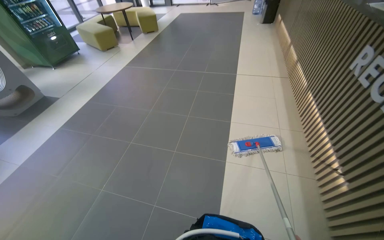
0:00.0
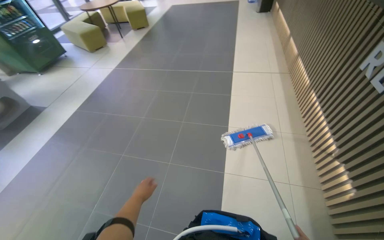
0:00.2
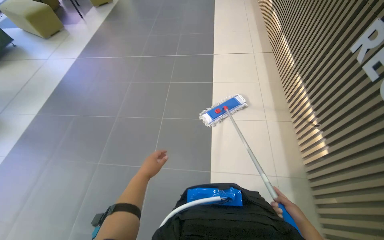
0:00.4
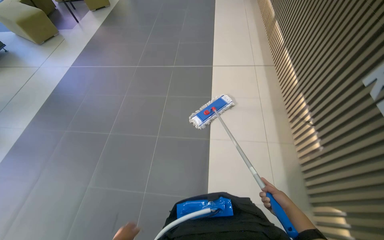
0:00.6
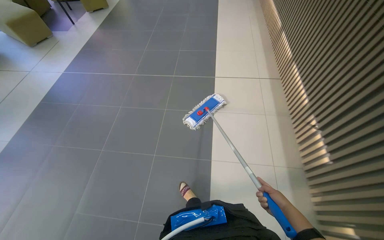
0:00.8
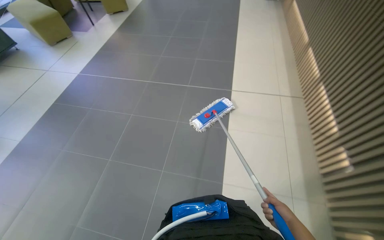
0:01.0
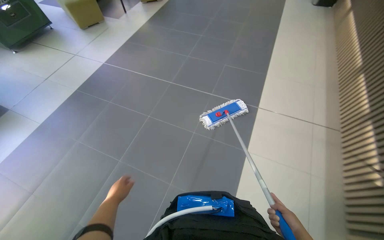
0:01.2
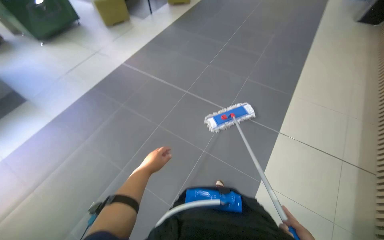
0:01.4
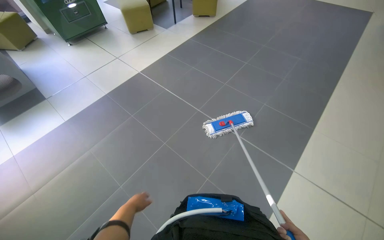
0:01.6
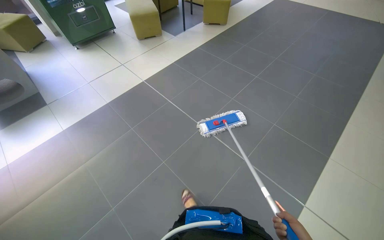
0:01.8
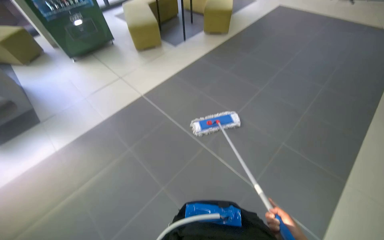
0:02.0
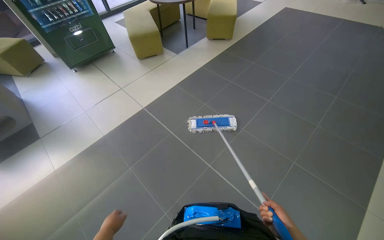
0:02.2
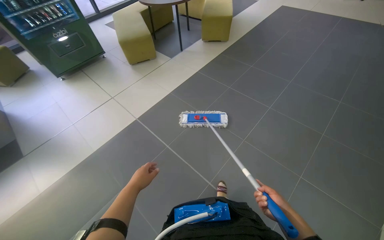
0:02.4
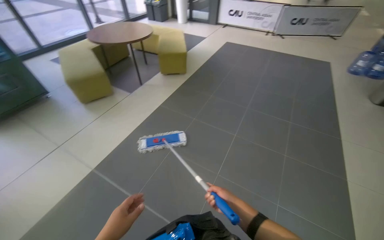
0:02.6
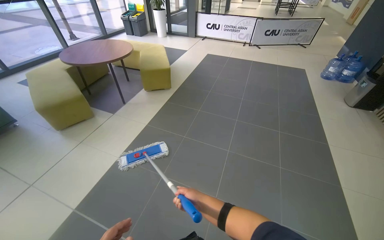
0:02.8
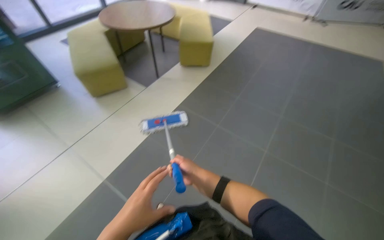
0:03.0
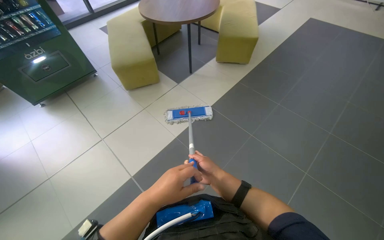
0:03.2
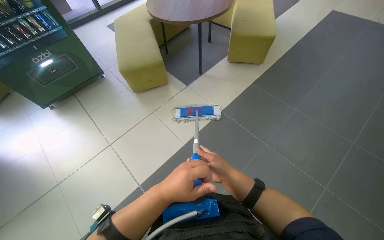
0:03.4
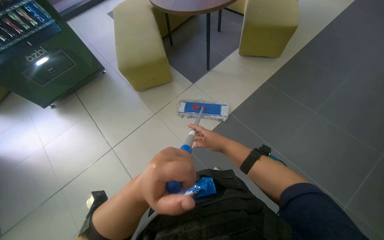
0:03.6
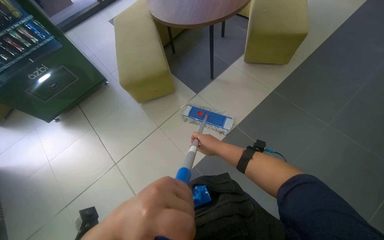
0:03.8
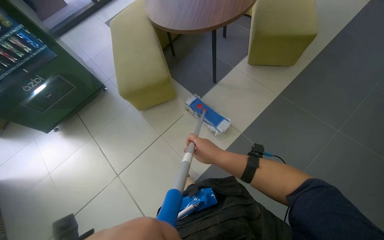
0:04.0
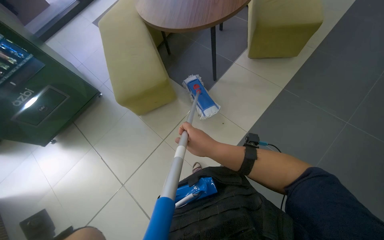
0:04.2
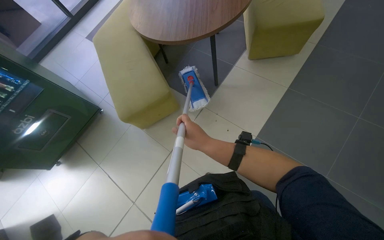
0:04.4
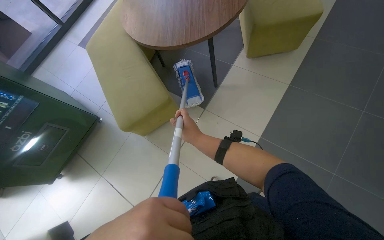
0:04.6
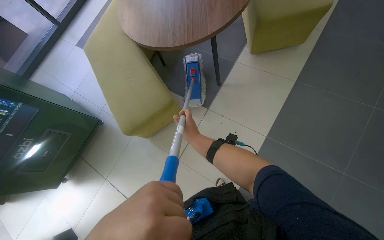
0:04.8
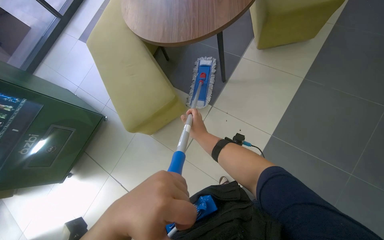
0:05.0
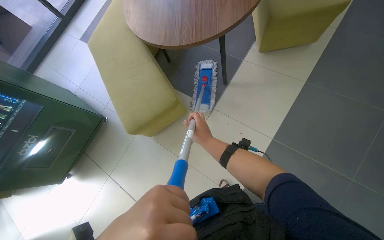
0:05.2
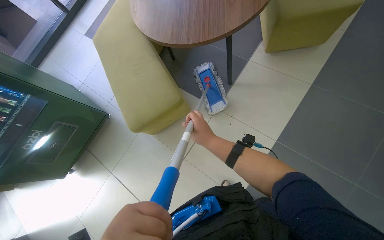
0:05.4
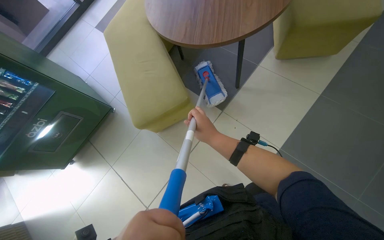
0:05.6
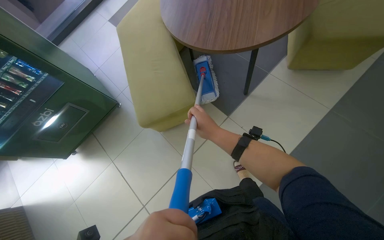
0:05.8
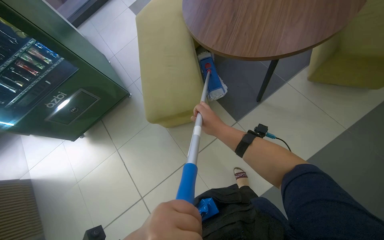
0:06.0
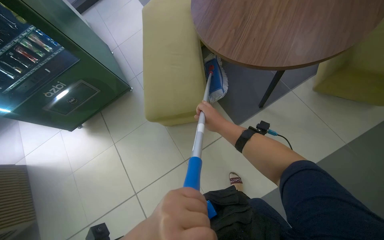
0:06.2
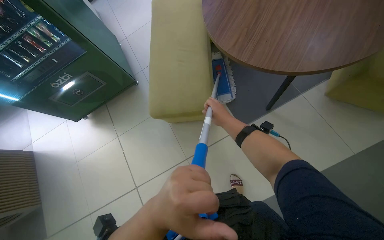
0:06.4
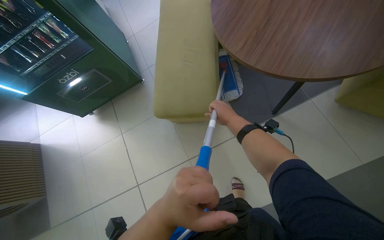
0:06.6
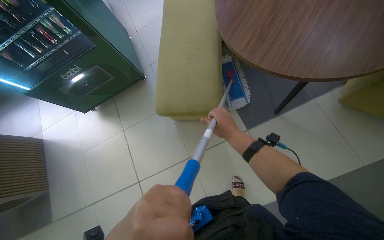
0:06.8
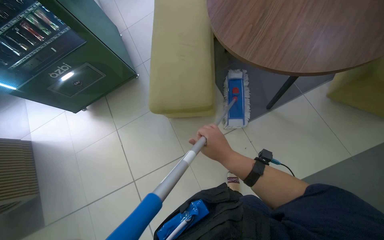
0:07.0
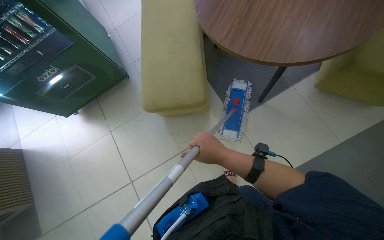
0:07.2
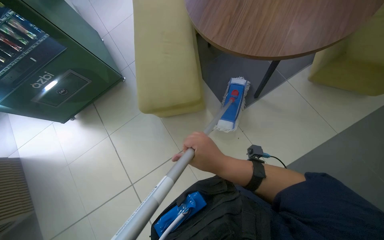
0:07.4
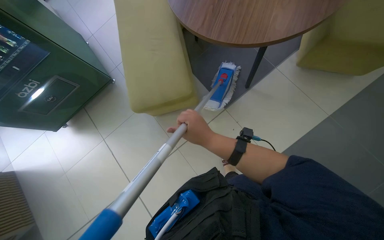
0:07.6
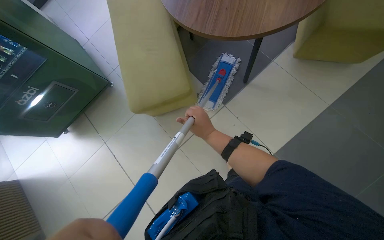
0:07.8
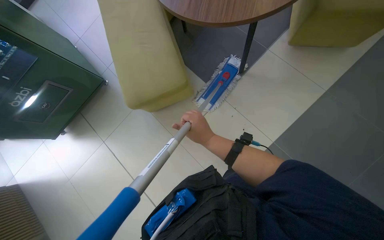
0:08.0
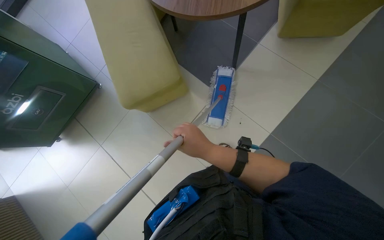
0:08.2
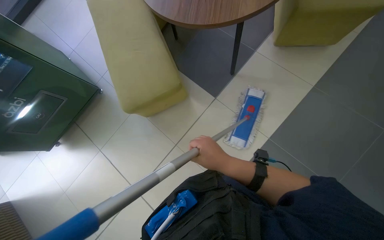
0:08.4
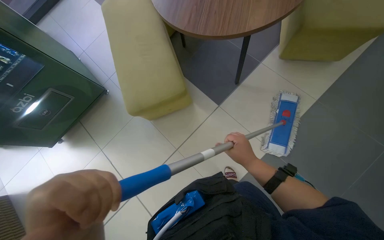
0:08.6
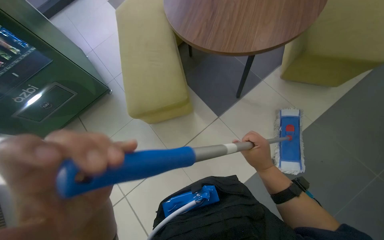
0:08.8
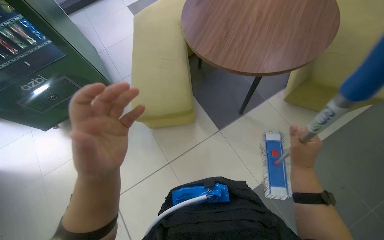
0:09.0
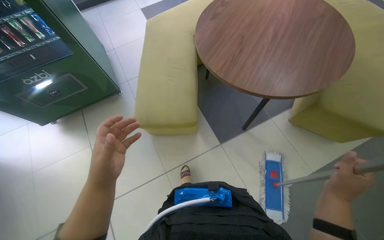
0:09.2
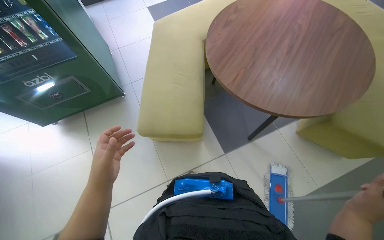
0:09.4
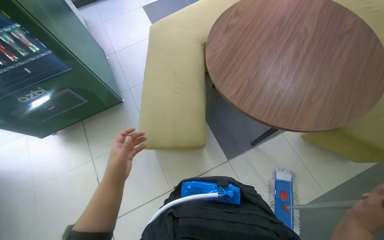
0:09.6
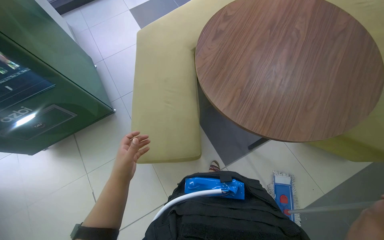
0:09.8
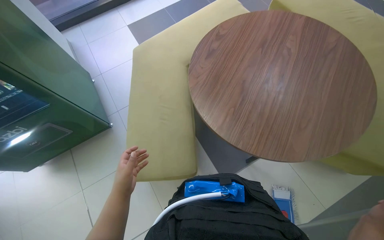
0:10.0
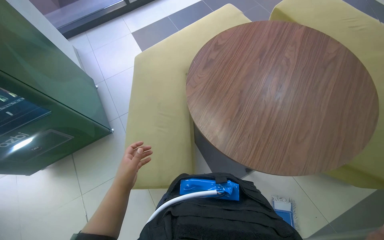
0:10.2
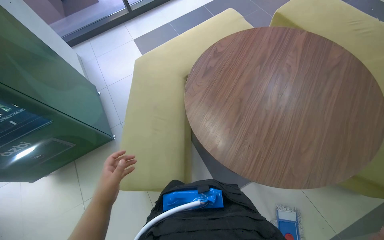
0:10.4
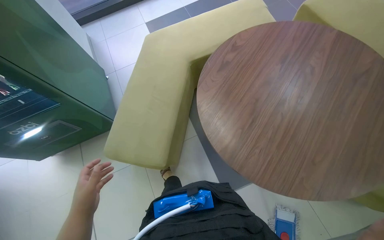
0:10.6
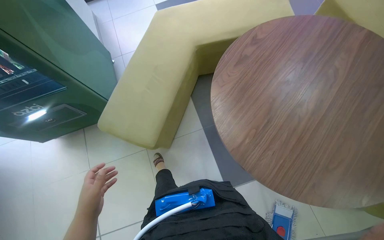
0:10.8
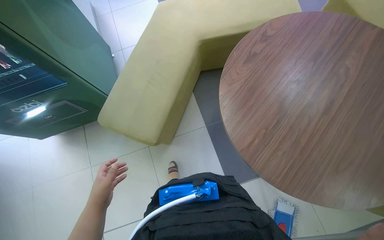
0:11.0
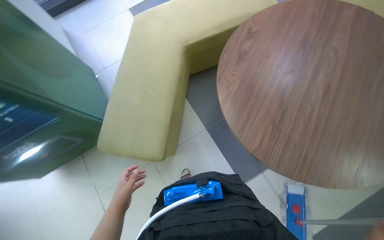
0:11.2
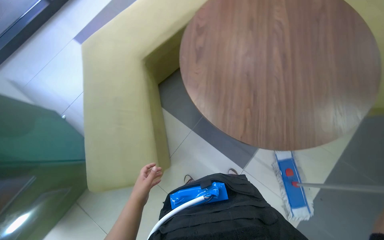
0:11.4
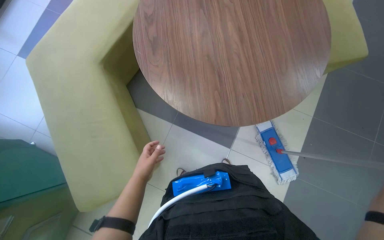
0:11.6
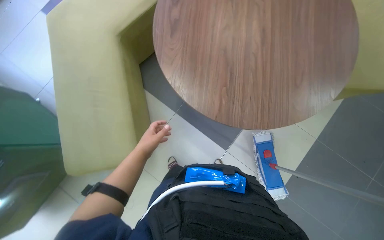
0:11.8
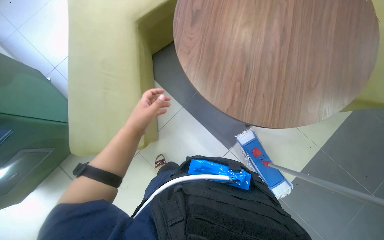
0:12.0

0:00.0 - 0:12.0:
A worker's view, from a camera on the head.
Job: mopping floor.
The whole recording: Mopping office floor. The worker mops the tiled floor in the office area.
0:00.0 - 0:01.6: The wearer moves about 1.5 m. The wearer looks some 15 degrees further downward.
0:03.0 - 0:04.4: The wearer moves about 1 m. The wearer looks roughly 15 degrees further downward.
0:07.6 - 0:09.0: The right hand heads to the right, covering about 20 cm.
0:09.0 - 0:10.4: The camera travels some 50 cm.
0:10.4 - 0:12.0: The wearer looks about 20 degrees further to the right. The view tips downward by about 15 degrees.

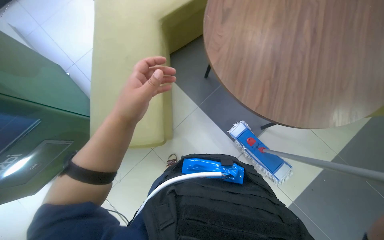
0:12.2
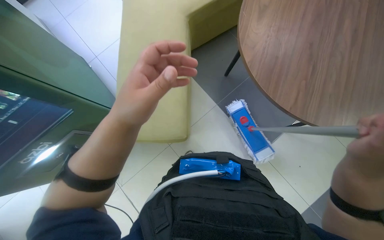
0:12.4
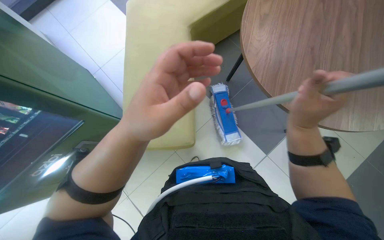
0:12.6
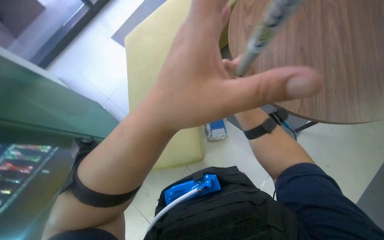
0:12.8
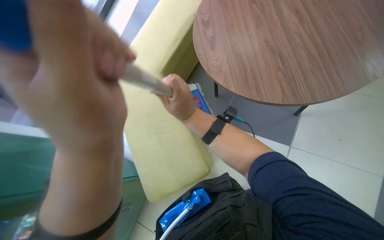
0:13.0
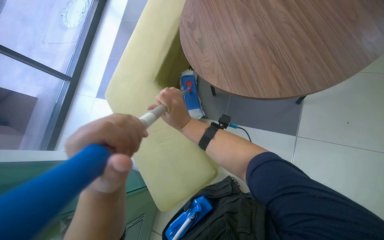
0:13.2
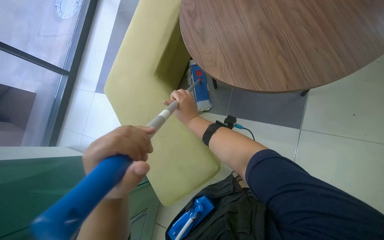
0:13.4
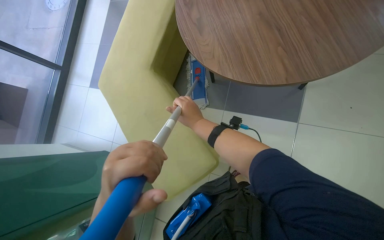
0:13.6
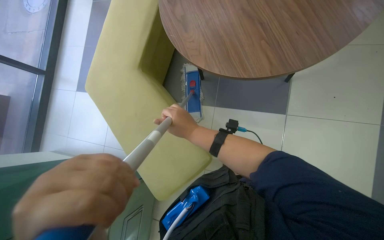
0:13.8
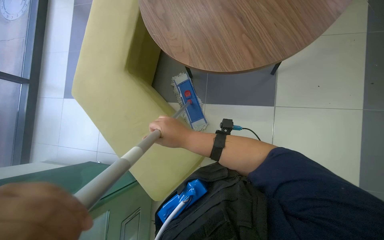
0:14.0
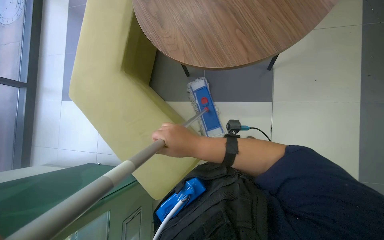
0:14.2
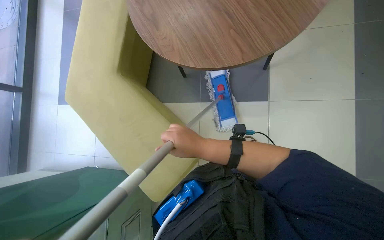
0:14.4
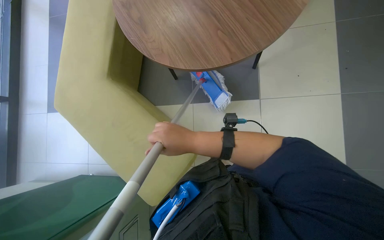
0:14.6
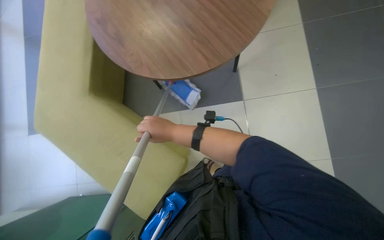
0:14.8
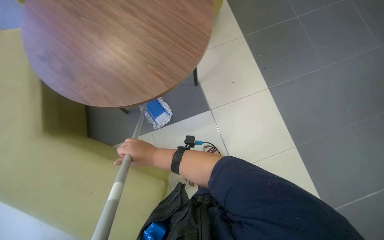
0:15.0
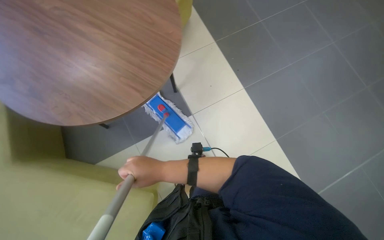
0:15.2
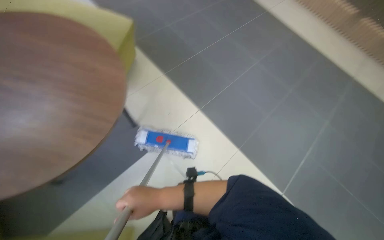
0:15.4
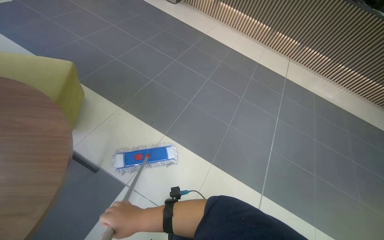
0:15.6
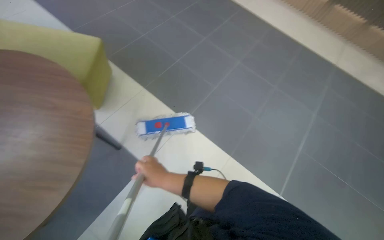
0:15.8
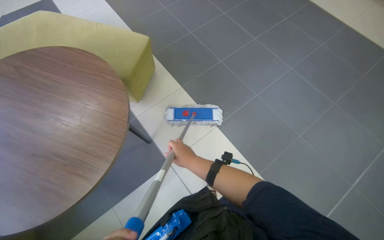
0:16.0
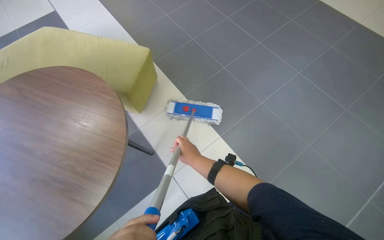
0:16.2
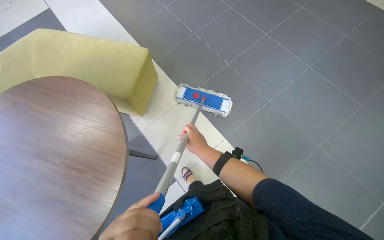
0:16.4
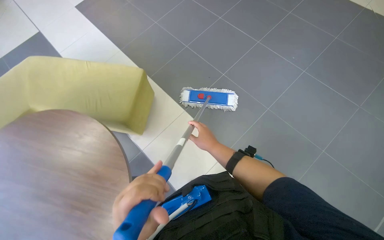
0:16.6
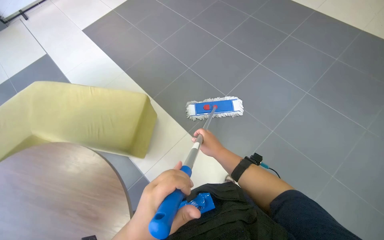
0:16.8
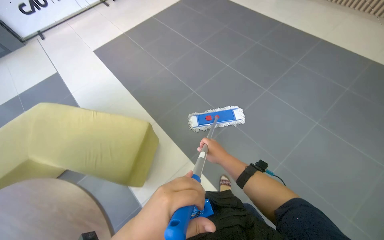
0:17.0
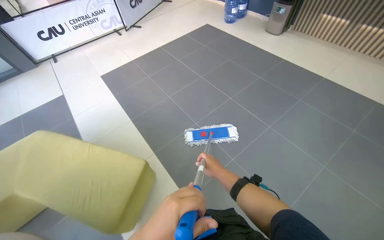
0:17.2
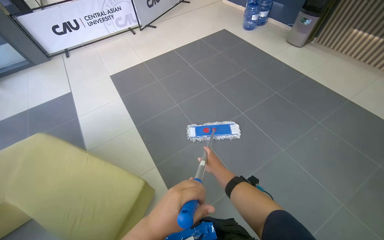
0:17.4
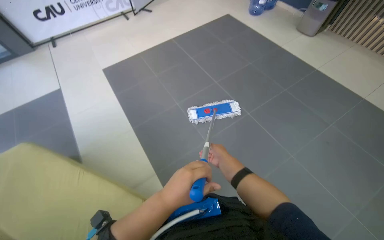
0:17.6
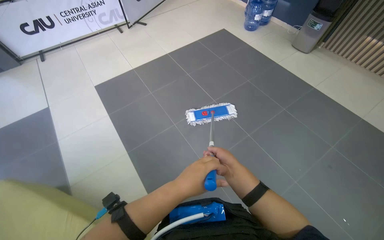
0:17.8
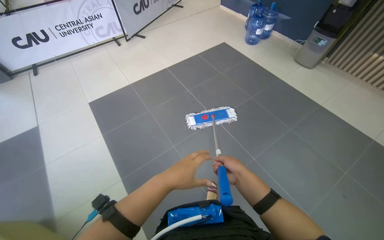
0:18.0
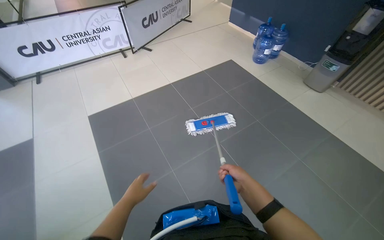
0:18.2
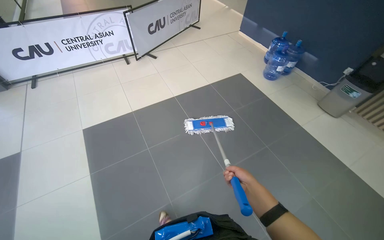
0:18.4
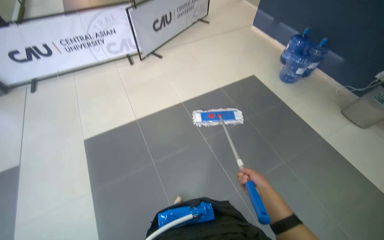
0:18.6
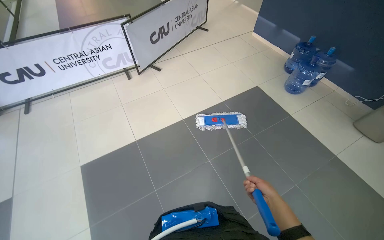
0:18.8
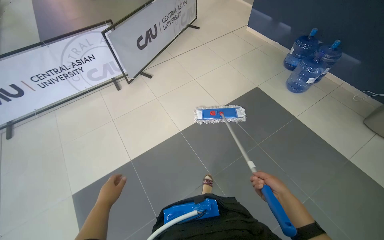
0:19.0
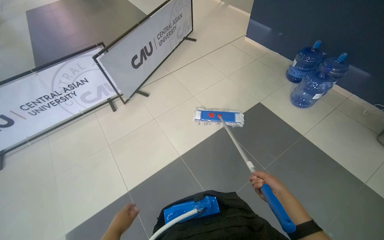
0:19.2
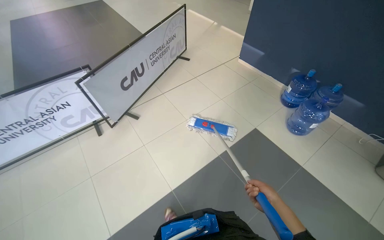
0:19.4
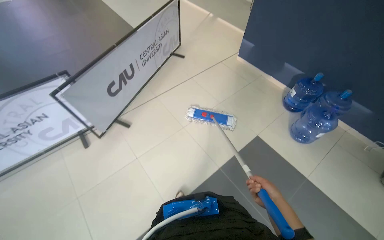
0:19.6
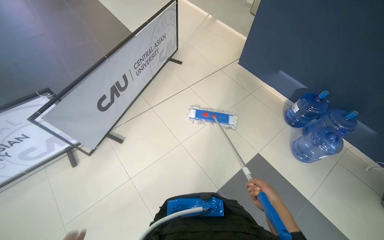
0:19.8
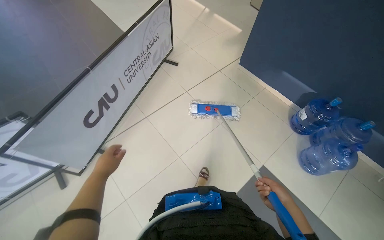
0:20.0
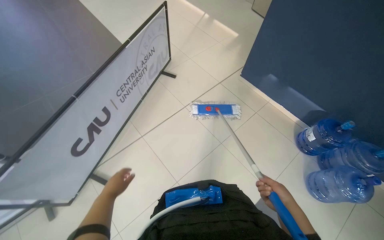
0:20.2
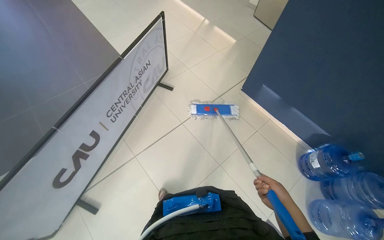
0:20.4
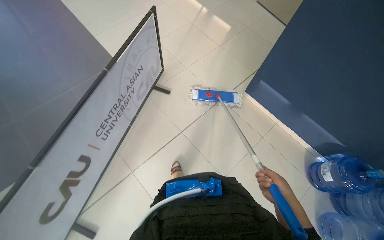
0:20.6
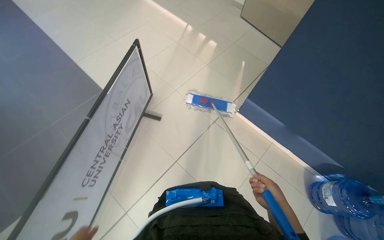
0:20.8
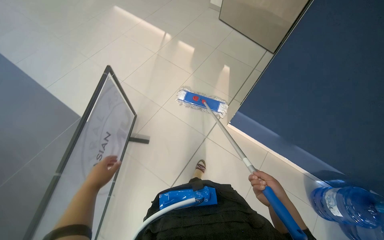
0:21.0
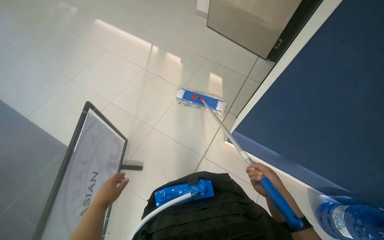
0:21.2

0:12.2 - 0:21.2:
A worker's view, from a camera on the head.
Job: mopping floor.
The whole recording: Mopping office floor. The worker mops the tiled floor in the office area.
0:12.2 - 0:13.8: The scene rotates counterclockwise by approximately 35 degrees.
0:13.8 - 0:15.2: The wearer's head swings approximately 40 degrees to the right. The camera pitches upward, by some 10 degrees.
0:16.6 - 0:18.2: The head travels roughly 1 m. The wearer looks approximately 25 degrees further upward.
0:19.8 - 0:21.2: The camera travels about 1.5 m.
